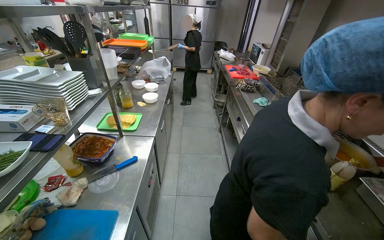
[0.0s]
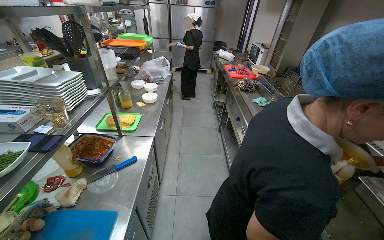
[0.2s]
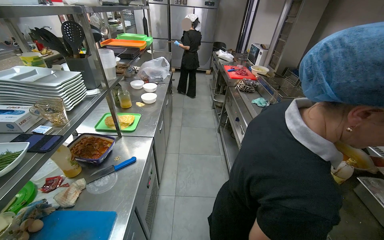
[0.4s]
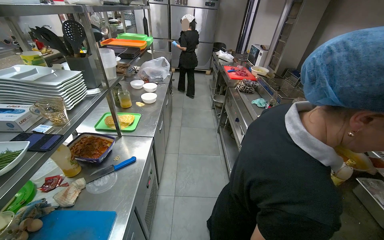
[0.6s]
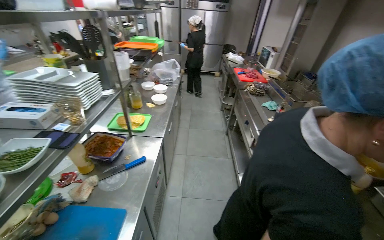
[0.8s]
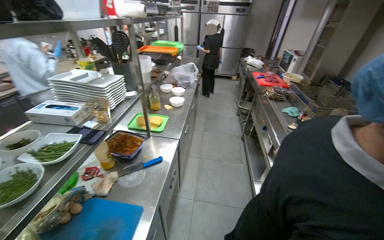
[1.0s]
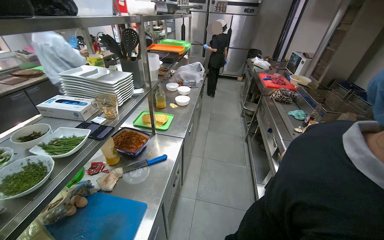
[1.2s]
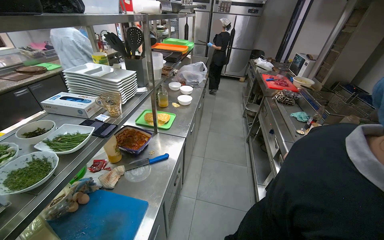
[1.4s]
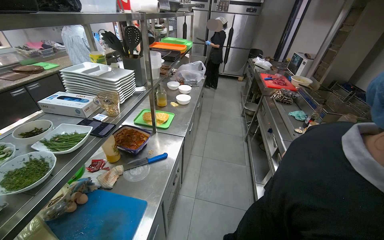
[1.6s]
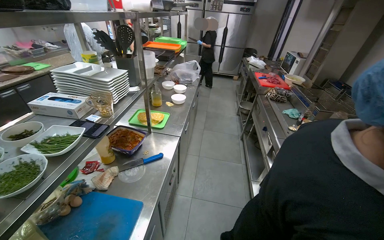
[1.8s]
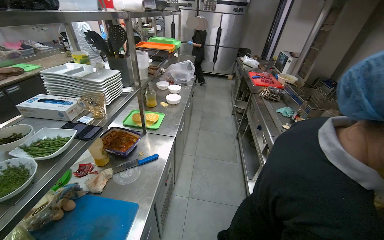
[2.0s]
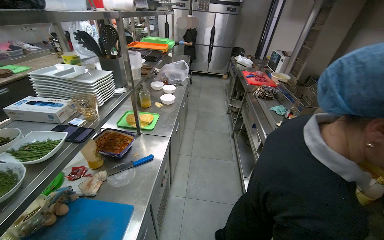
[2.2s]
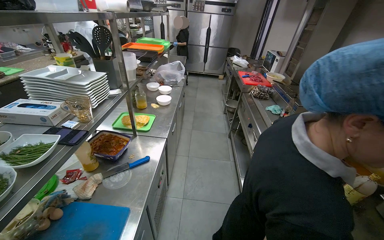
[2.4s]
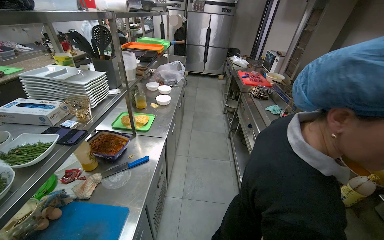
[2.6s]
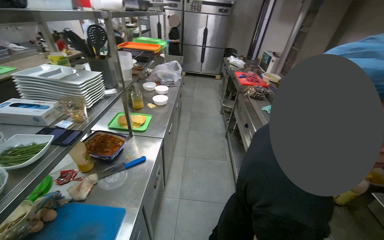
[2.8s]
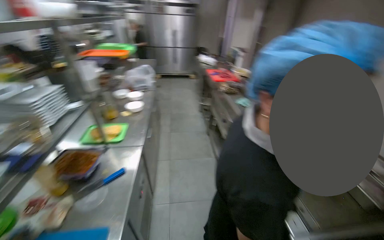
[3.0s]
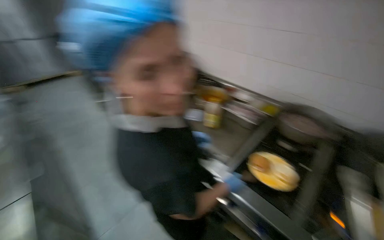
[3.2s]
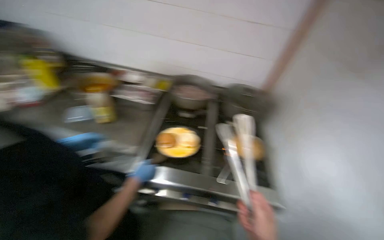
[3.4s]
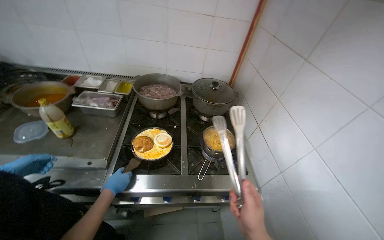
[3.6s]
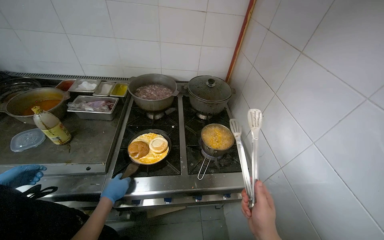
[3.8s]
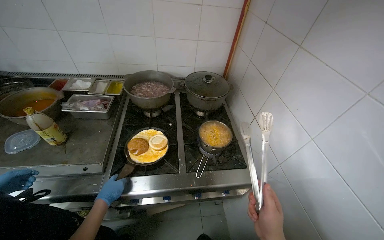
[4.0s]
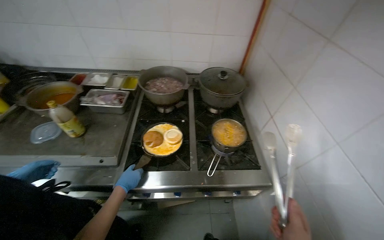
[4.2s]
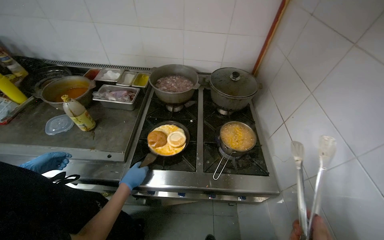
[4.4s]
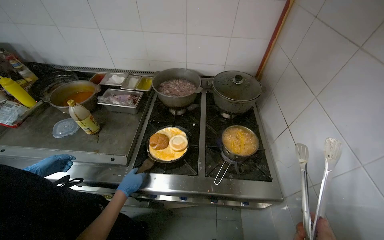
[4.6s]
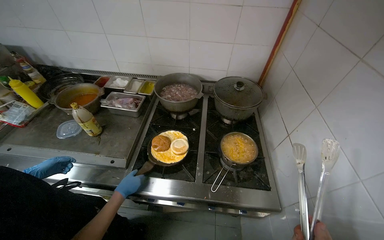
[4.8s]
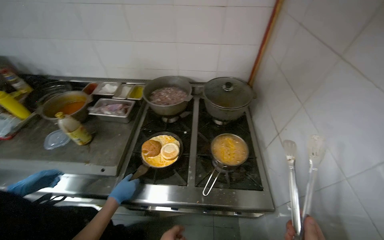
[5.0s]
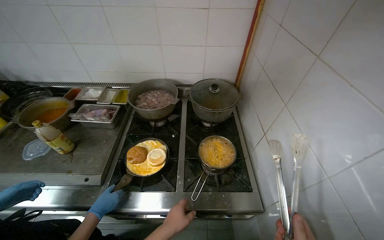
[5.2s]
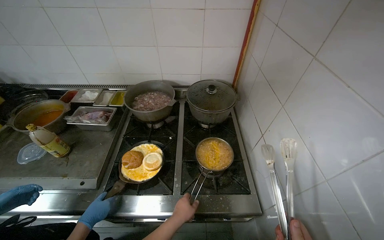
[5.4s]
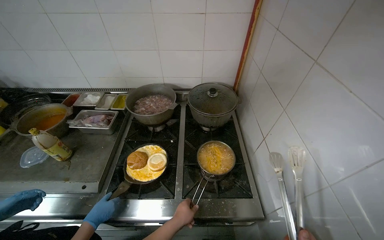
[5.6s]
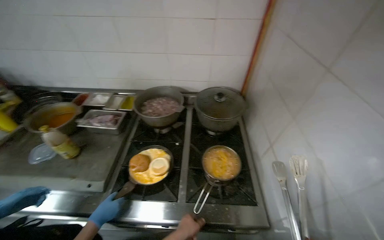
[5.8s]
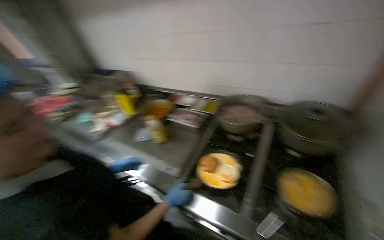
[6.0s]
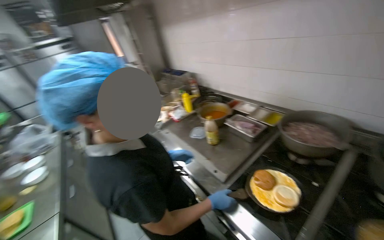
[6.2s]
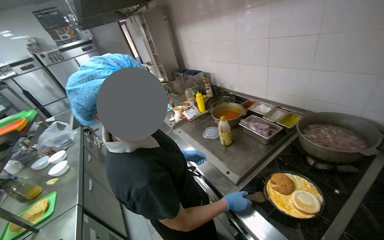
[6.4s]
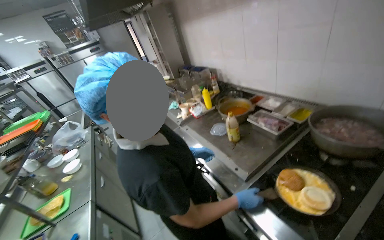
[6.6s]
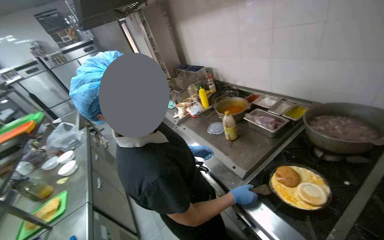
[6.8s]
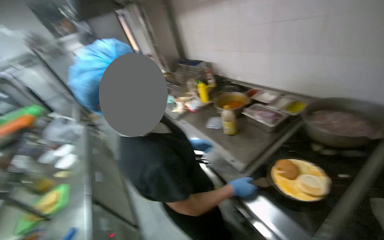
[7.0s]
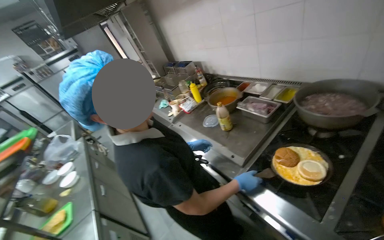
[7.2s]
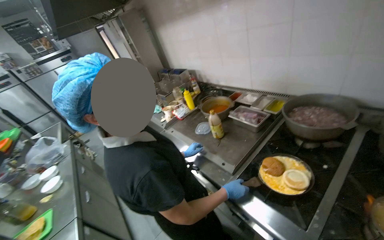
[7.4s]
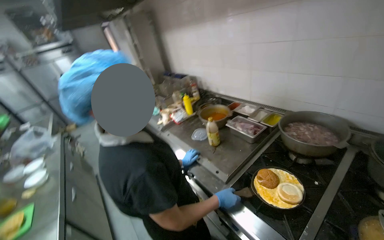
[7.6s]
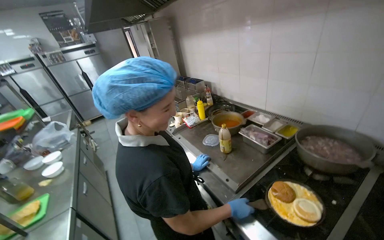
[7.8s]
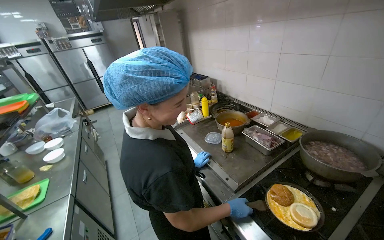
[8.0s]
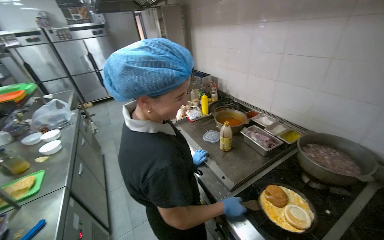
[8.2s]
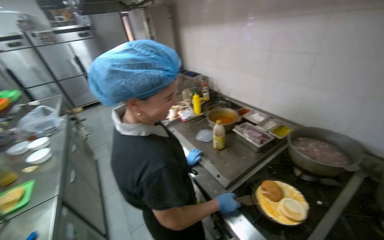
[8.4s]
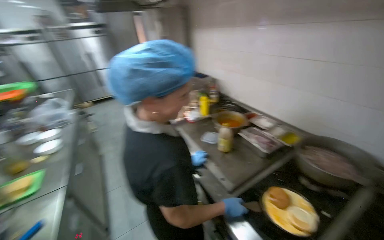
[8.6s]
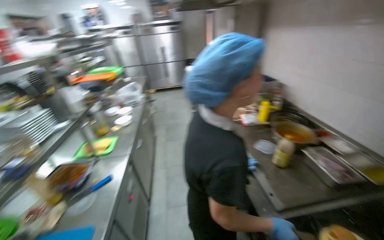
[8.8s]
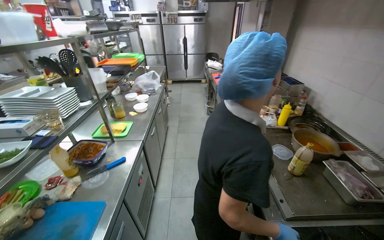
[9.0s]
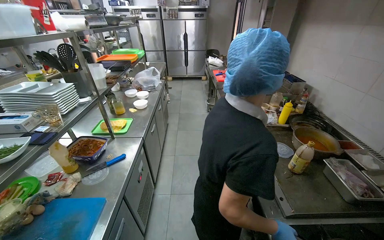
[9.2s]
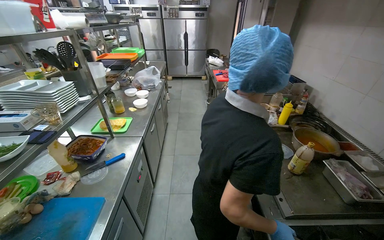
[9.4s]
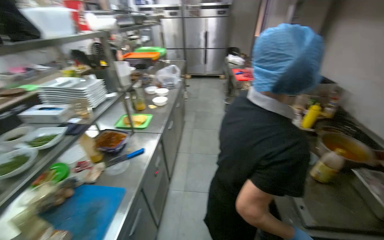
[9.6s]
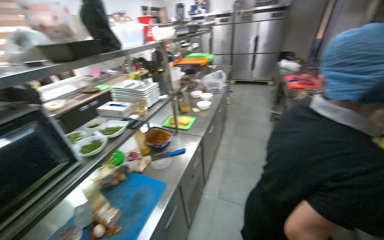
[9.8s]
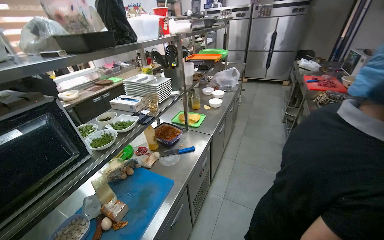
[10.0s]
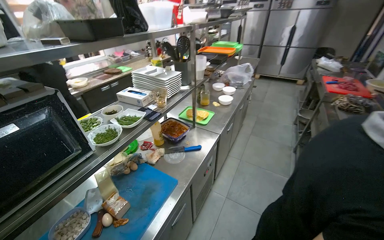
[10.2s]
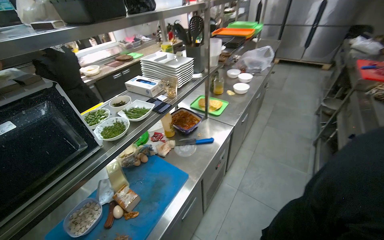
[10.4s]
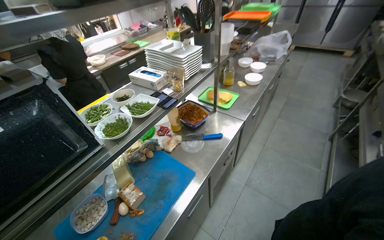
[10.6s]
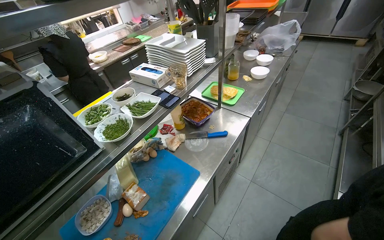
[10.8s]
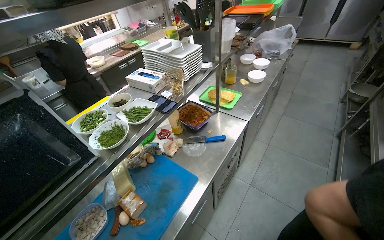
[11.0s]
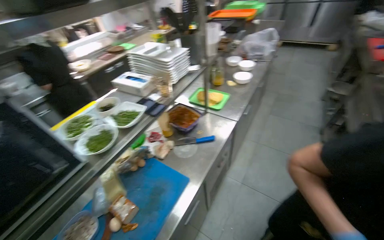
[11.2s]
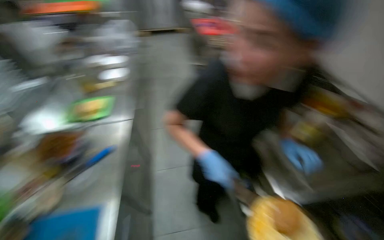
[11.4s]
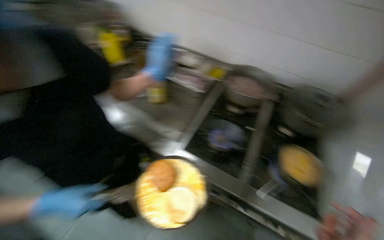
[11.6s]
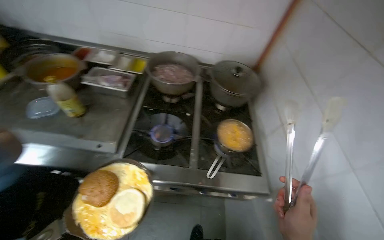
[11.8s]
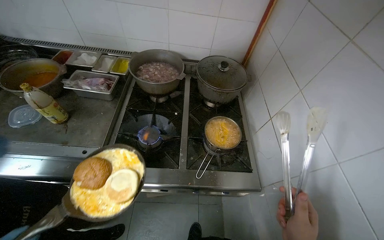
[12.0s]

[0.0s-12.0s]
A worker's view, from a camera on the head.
Job: preparing food.
The whole recording: Preparing instant noodles. The worker transfers cooked instant noodles from a pot into several small serving bowls using tongs.
1.6s to 3.0s: The wearer looks some 15 degrees further to the right.
3.0s to 4.4s: The head rotates about 85 degrees to the right. The wearer looks roughly 15 degrees further downward.
4.4s to 6.0s: The camera is aimed roughly 30 degrees further to the left.
6.0s to 7.6s: The head rotates about 20 degrees to the left.
7.6s to 9.0s: The wearer's head swings some 40 degrees to the left.
9.0s to 10.4s: The head rotates roughly 35 degrees to the left.
10.4s to 12.0s: The wearer looks about 95 degrees further to the right. The camera pitches downward, by some 15 degrees.

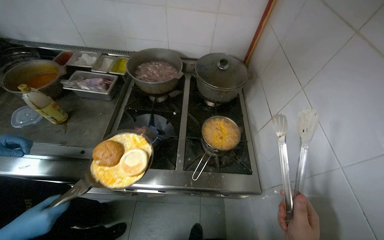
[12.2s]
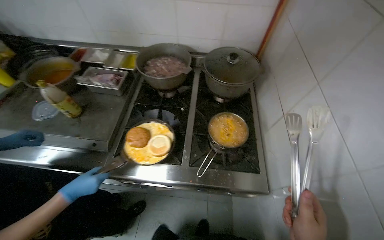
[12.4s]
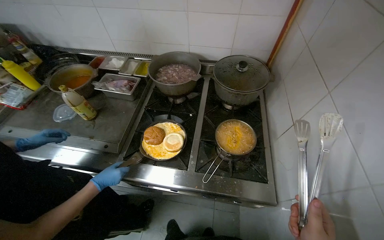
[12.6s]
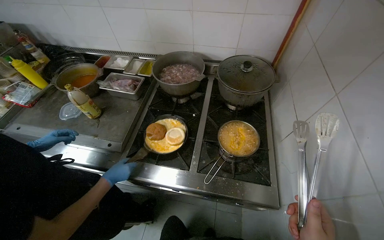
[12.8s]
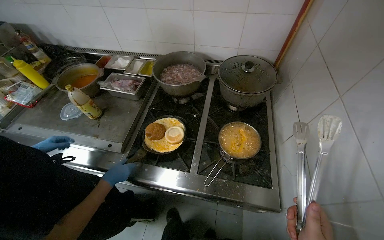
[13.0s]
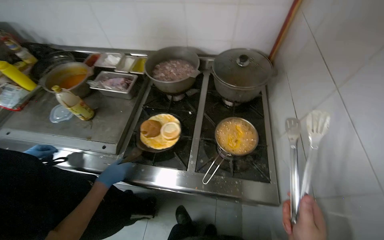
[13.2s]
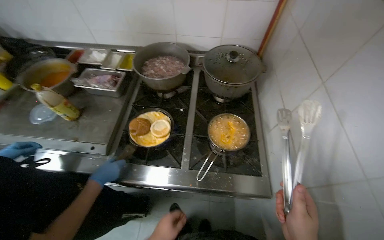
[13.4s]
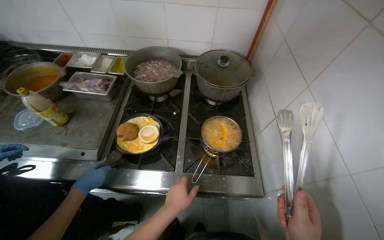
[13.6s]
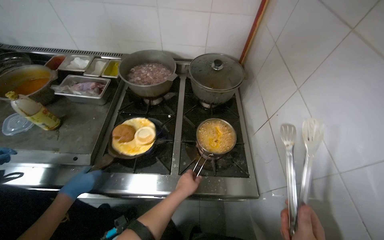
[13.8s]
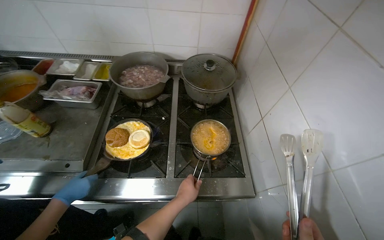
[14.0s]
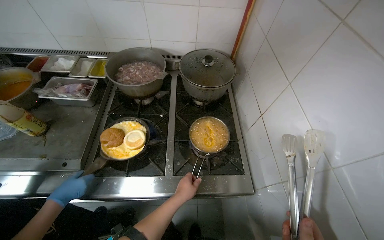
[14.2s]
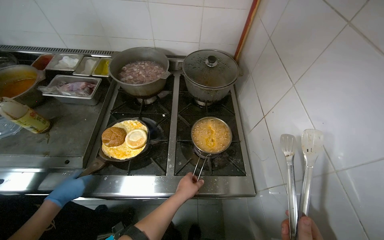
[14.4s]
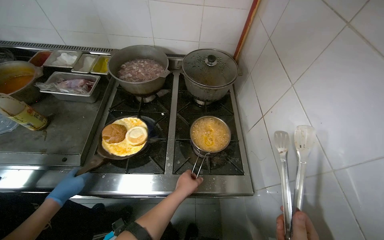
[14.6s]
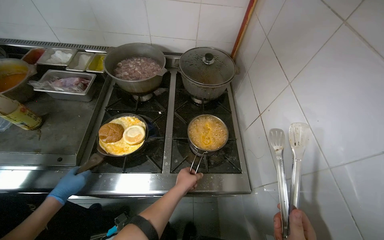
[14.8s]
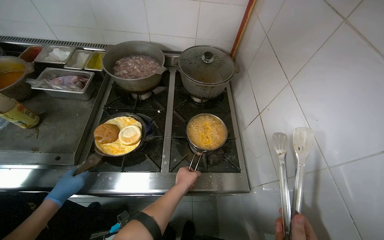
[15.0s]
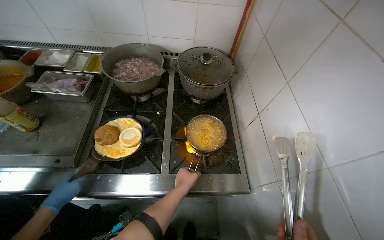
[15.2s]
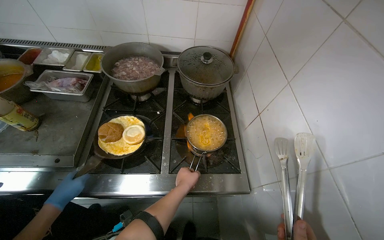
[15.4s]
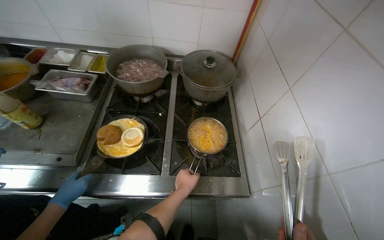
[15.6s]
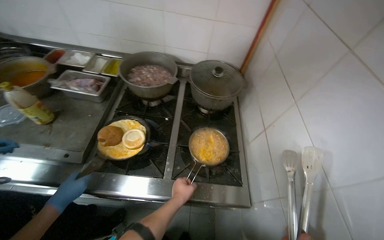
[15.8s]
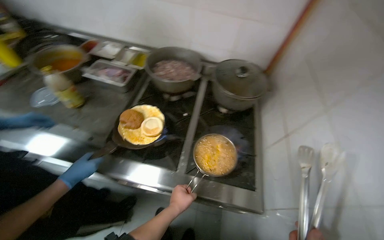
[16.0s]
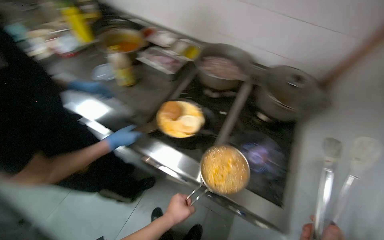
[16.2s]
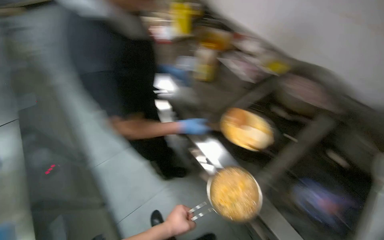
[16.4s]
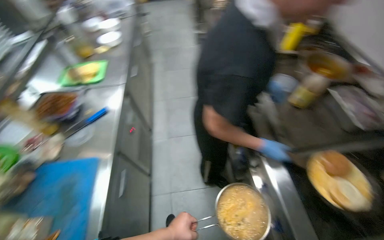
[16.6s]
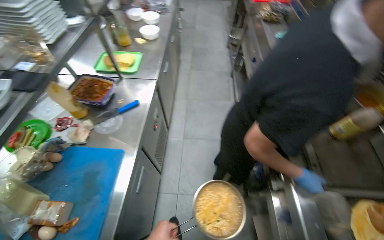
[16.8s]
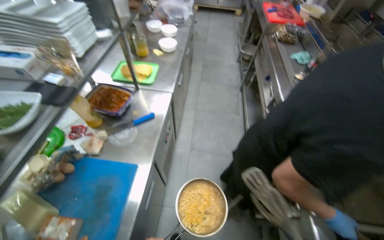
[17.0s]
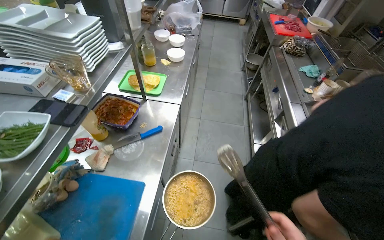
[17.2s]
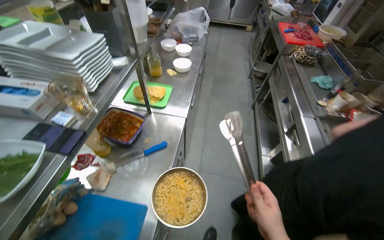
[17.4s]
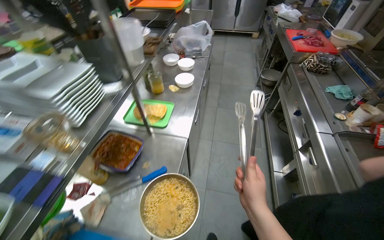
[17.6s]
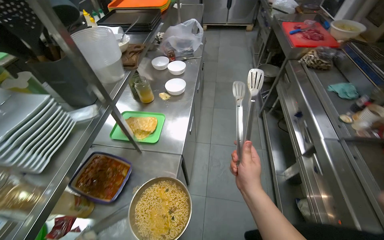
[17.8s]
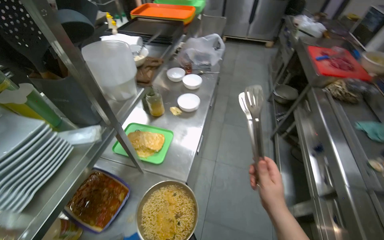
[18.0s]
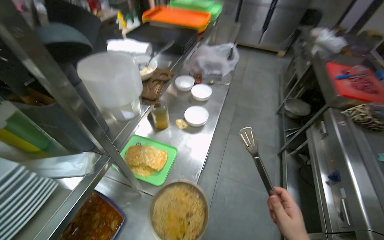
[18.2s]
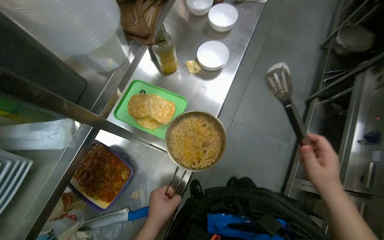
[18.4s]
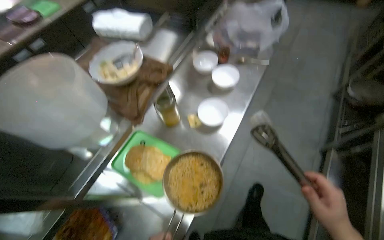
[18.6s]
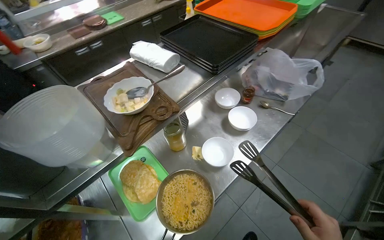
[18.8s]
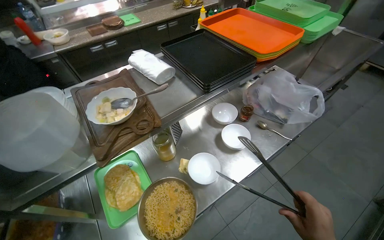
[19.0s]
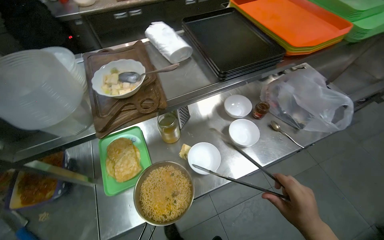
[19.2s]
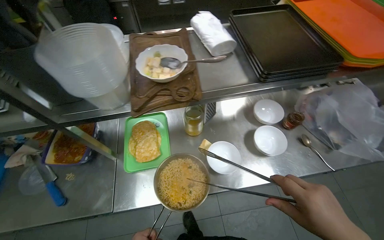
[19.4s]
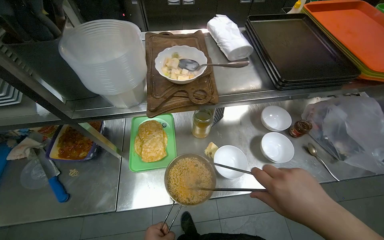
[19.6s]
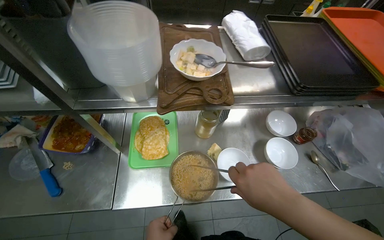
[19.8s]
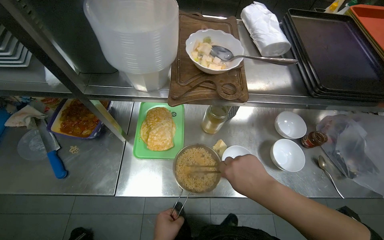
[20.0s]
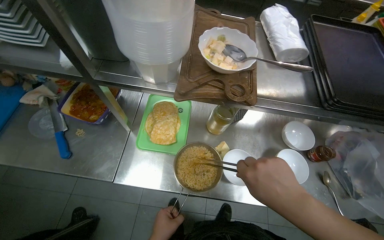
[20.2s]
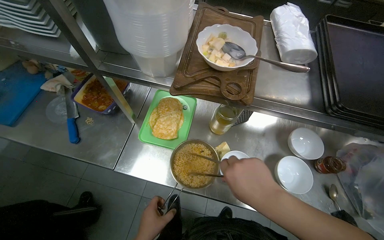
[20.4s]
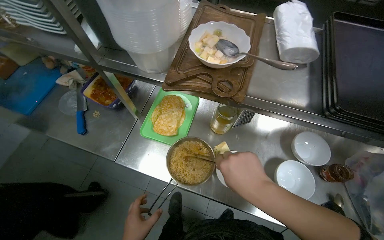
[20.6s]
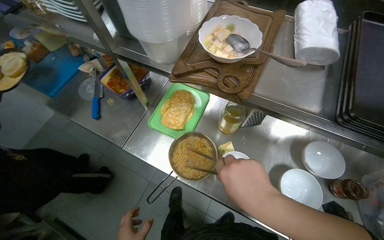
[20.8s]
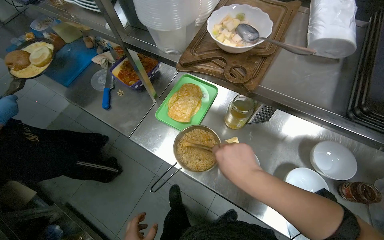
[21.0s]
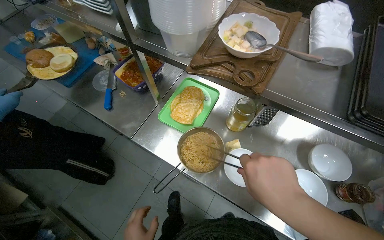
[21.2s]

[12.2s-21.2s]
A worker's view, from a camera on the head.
Job: preparing food.
The whole recording: Preparing instant noodles. The worker transfers cooked instant noodles from a pot into several small serving bowls using tongs.
15.2s to 16.6s: The wearer's head swings roughly 85 degrees to the left.
16.6s to 18.2s: The camera is carried about 80 cm. The head turns to the left by about 25 degrees.
18.2s to 19.8s: The head turns to the left by roughly 60 degrees. The camera pitches downward, by roughly 15 degrees.
19.8s to 21.2s: The wearer's head swings about 35 degrees to the left.
